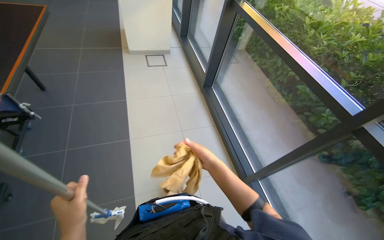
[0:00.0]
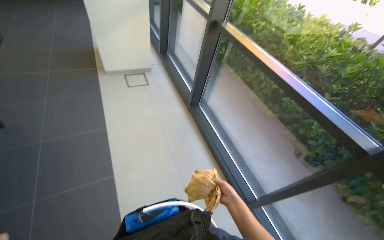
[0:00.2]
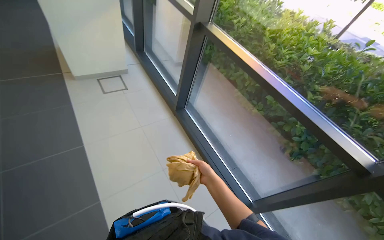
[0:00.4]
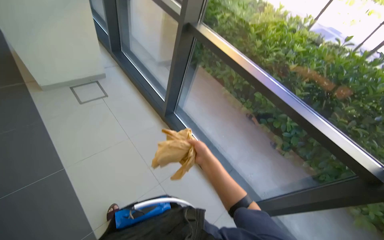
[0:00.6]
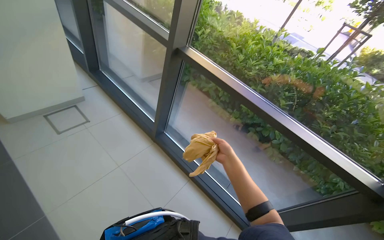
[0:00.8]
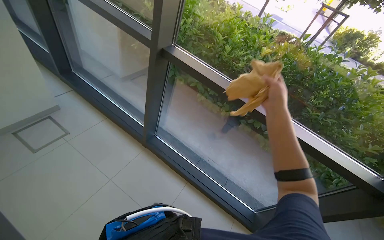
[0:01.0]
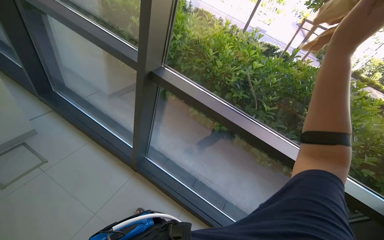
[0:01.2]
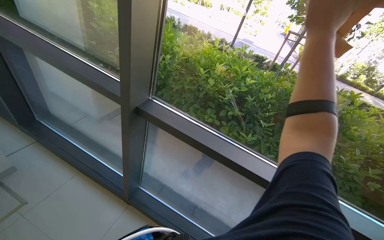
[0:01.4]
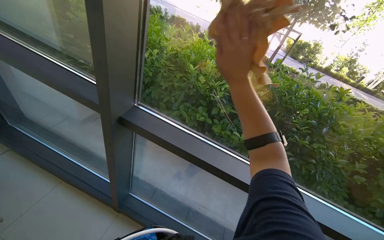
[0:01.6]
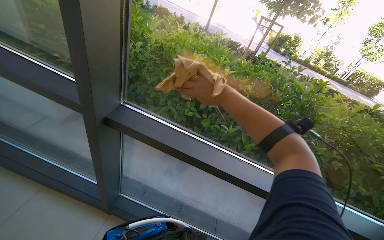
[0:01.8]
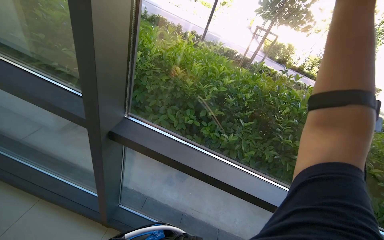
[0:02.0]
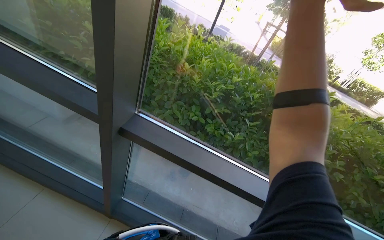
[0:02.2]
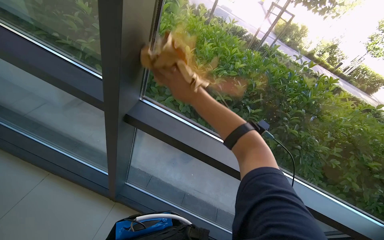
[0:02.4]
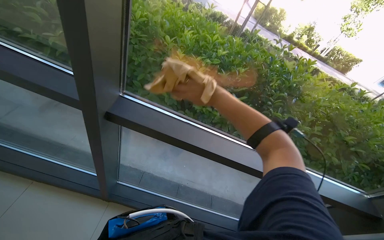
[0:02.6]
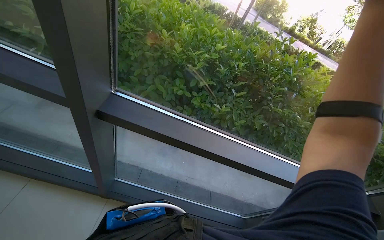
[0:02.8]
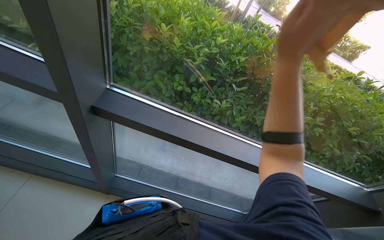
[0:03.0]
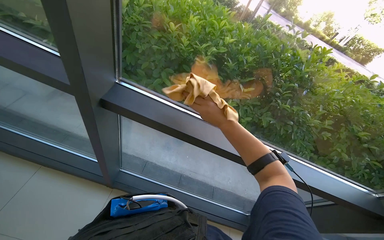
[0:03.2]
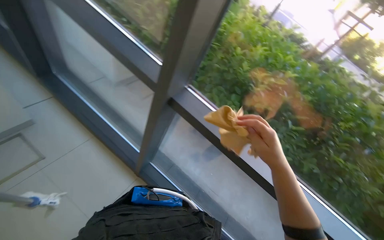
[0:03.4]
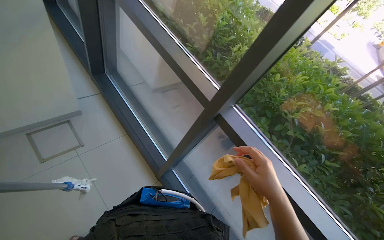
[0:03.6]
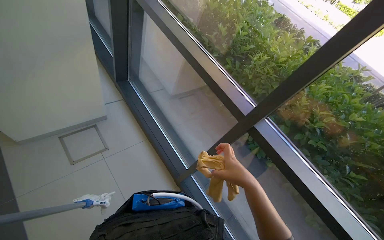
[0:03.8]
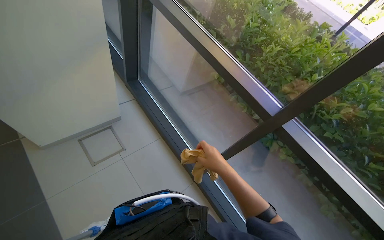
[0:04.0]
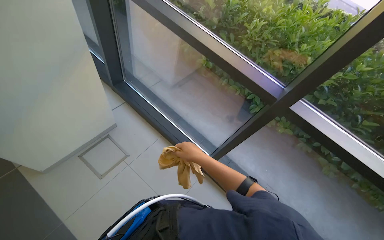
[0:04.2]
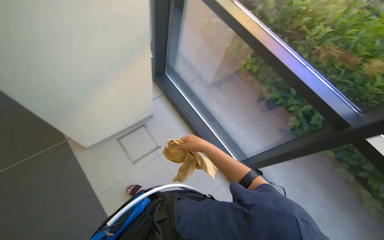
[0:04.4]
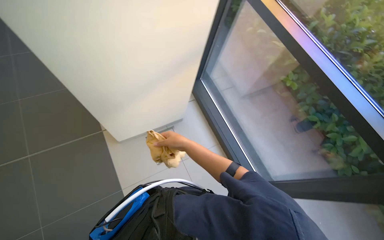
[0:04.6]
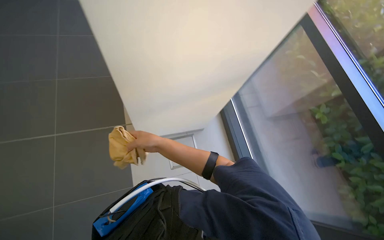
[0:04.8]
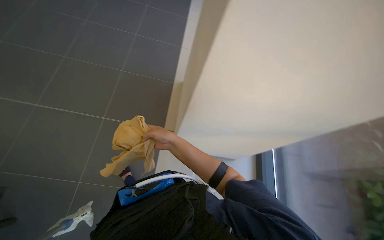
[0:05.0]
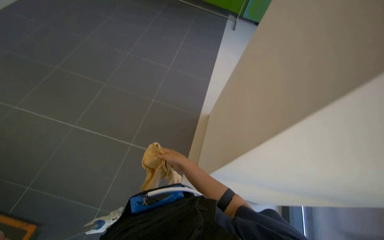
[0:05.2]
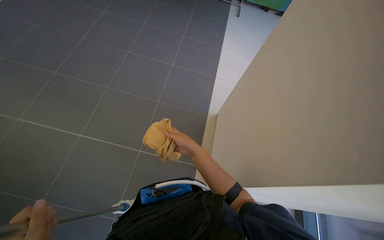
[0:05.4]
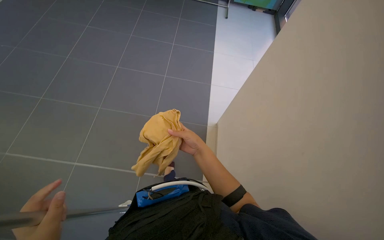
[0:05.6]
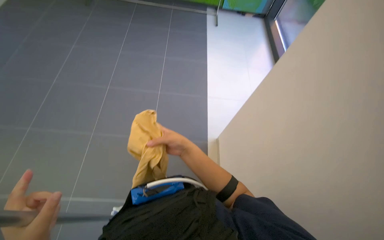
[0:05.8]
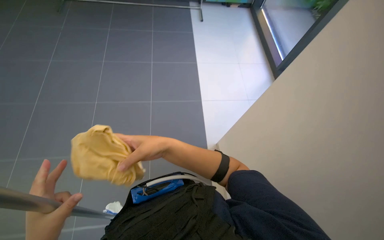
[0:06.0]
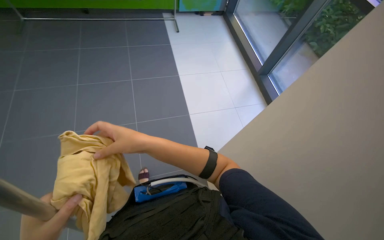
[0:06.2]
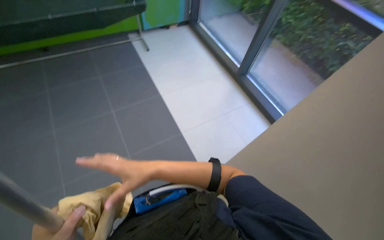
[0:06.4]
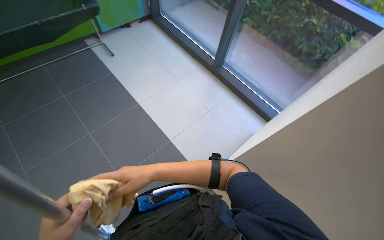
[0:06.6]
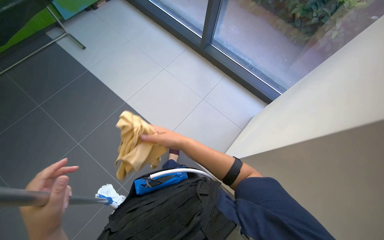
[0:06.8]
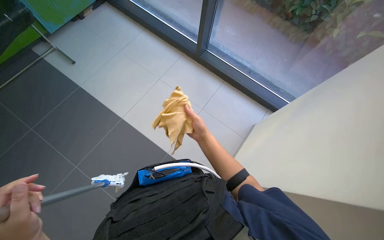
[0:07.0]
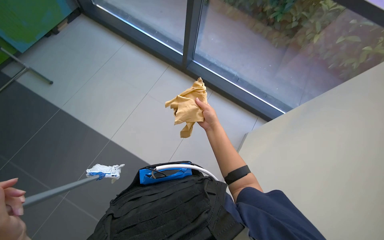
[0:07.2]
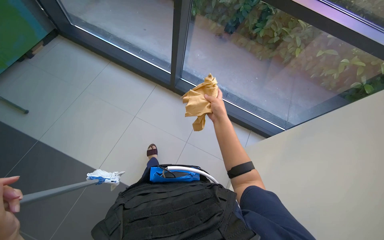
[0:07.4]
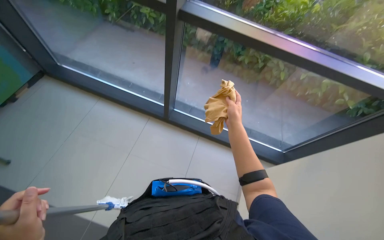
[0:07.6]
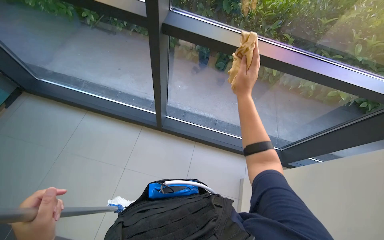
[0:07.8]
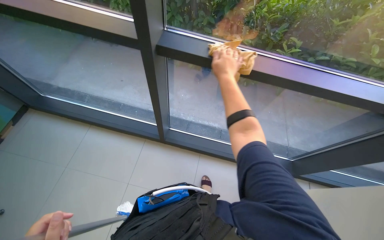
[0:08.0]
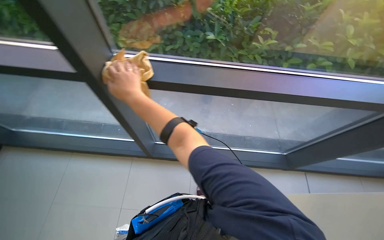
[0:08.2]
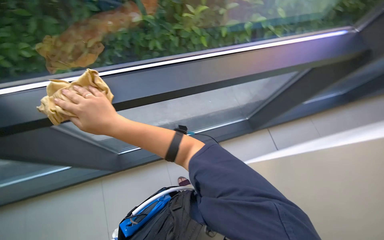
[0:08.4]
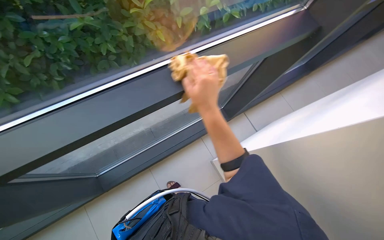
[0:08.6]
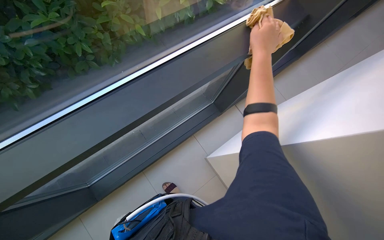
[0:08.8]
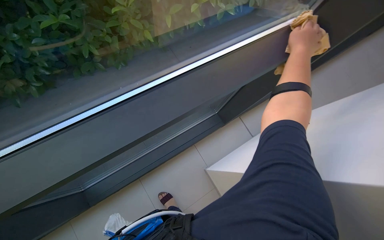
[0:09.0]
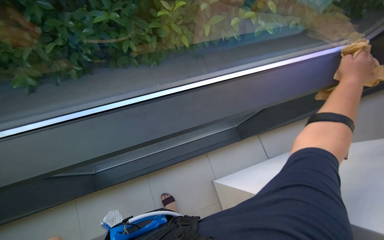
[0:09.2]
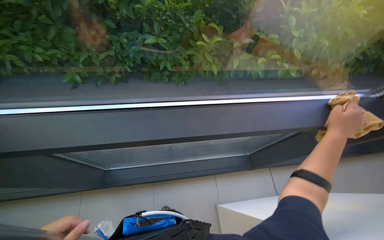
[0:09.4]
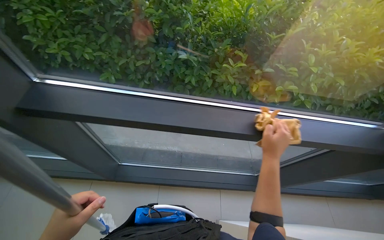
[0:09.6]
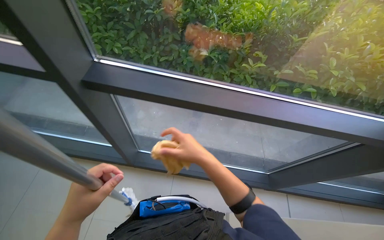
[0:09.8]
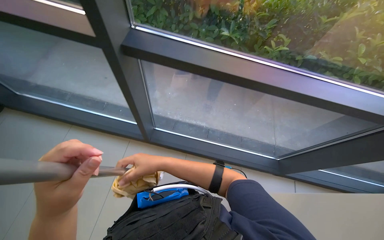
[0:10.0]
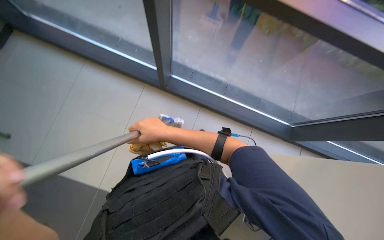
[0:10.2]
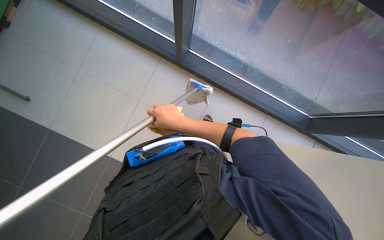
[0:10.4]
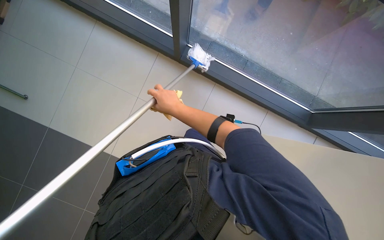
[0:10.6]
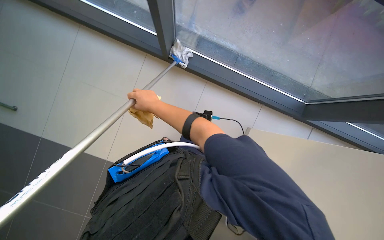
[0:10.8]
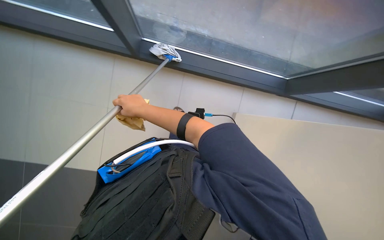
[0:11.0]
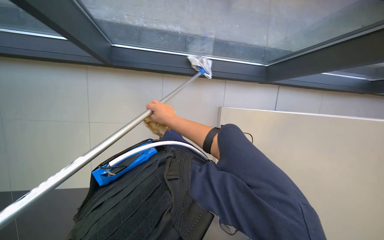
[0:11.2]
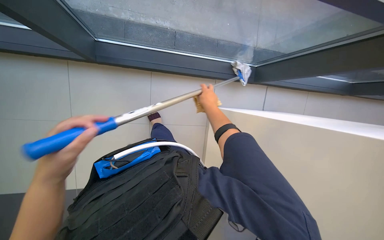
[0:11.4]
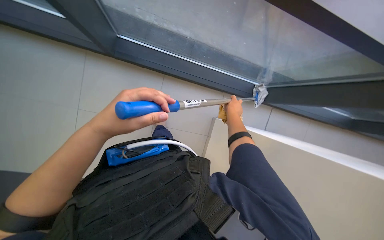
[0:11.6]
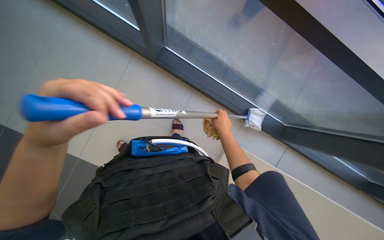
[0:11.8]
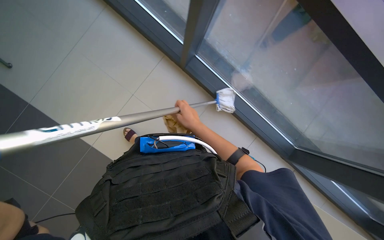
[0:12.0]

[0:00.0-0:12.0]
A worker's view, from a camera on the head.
Job: cleaning windows.
The whole recording: Cleaning large windows and frames. The worker cleans large windows and their frames using a long-handled mop and a cloth.
0:00.0 to 0:01.6: The camera is carried some 1 m. The wearer's head swings about 45 degrees to the right.
0:01.6 to 0:03.0: The wearer looks roughly 15 degrees further downward. The right hand reaches about 30 cm farther from the camera, then returns.
0:03.0 to 0:04.4: The head travels about 60 cm. The head rotates roughly 40 degrees to the left.
0:04.4 to 0:06.0: The head rotates roughly 30 degrees to the left.
0:06.0 to 0:07.6: The camera travels approximately 70 cm. The wearer looks roughly 35 degrees further to the right.
0:07.6 to 0:09.0: The head travels roughly 40 cm. The wearer looks some 40 degrees further to the right.
0:09.0 to 0:10.4: The head travels some 50 cm. The head rotates approximately 60 degrees to the left. The wearer looks roughly 15 degrees further downward.

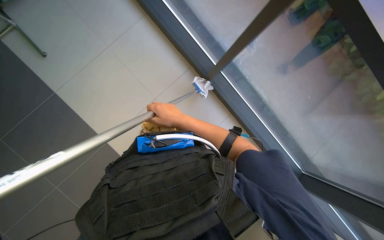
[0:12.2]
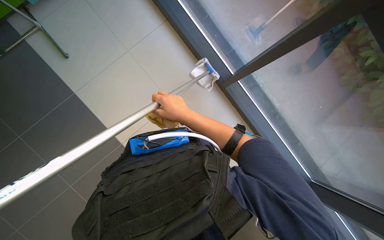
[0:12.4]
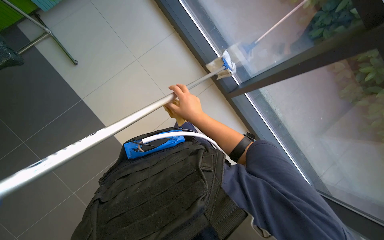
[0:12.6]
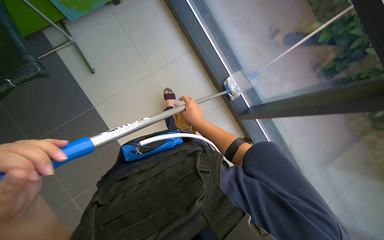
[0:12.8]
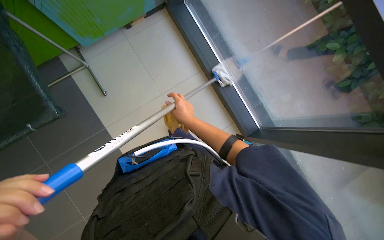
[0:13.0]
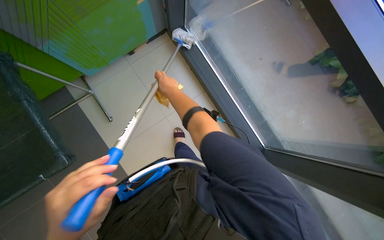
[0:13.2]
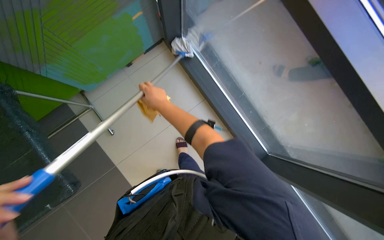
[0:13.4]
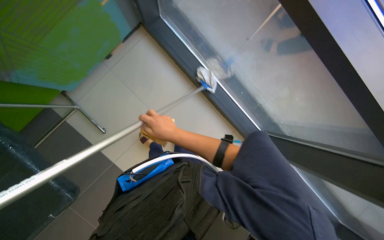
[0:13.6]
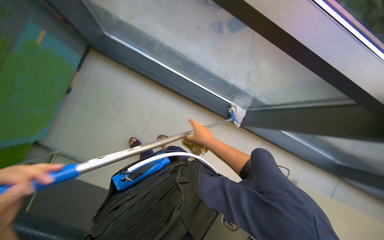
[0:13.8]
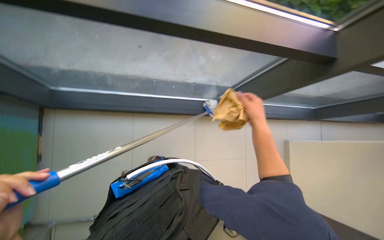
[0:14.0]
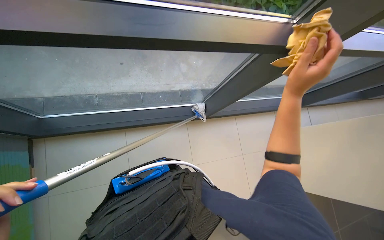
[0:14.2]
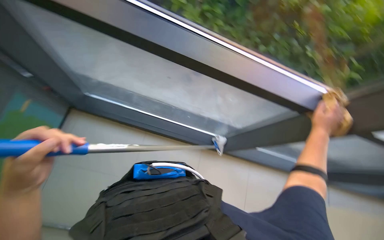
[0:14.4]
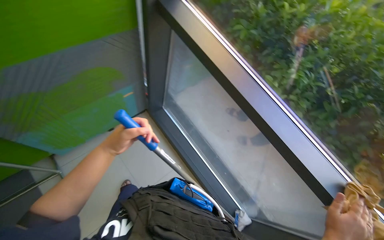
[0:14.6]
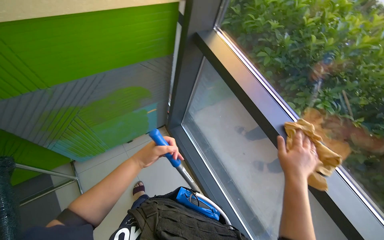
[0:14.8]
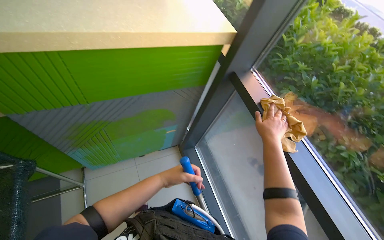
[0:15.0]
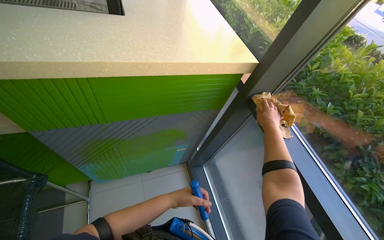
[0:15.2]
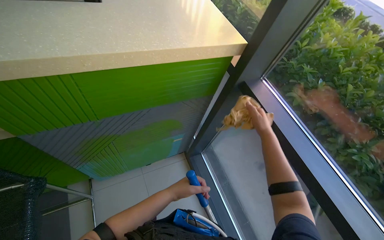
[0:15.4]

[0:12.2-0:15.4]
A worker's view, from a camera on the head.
Job: cleaning windows.
The whole recording: Cleaning large windows and frames. The worker cleans large windows and their frames using a long-handled mop and a cloth.
0:12.2 to 0:13.8: The view tips upward by some 15 degrees. The scene turns approximately 40 degrees counterclockwise in the picture.

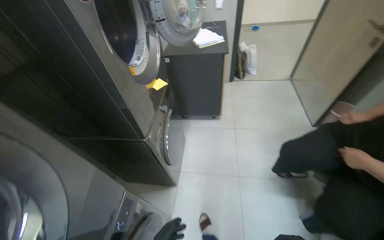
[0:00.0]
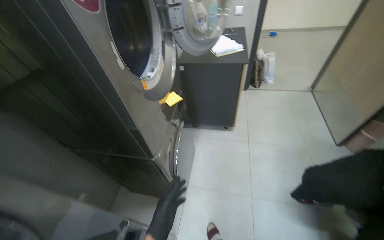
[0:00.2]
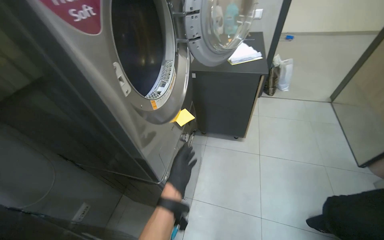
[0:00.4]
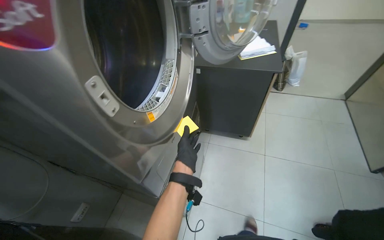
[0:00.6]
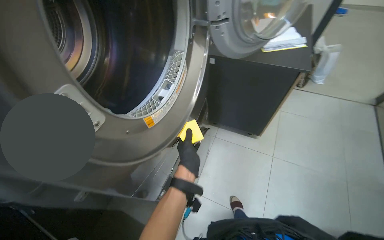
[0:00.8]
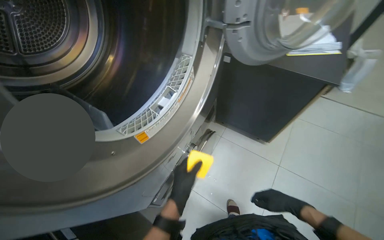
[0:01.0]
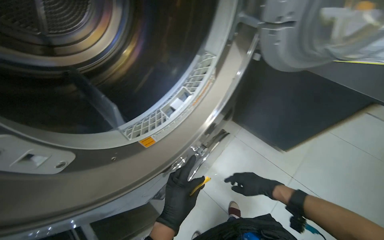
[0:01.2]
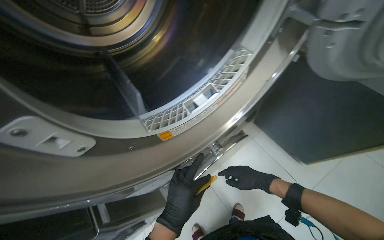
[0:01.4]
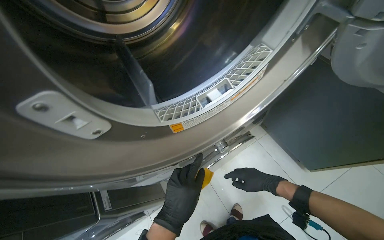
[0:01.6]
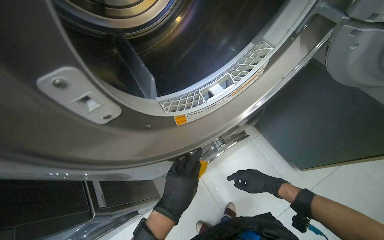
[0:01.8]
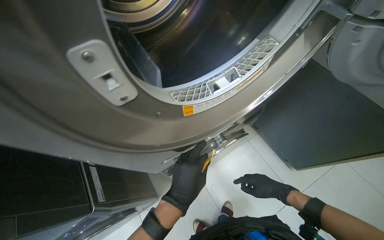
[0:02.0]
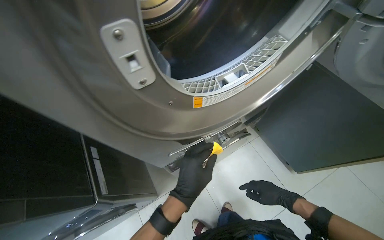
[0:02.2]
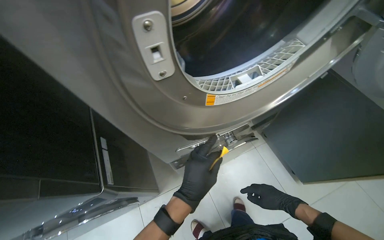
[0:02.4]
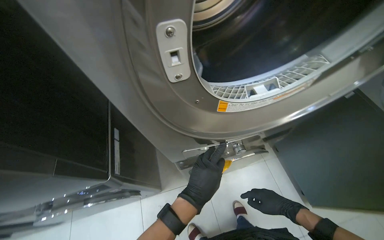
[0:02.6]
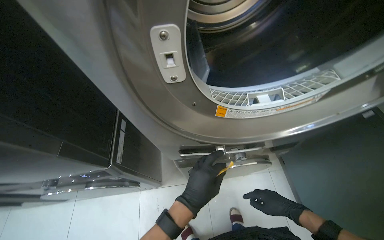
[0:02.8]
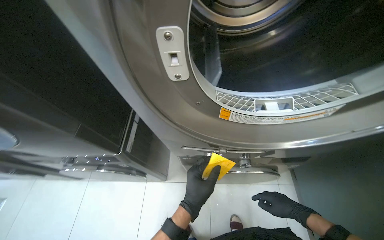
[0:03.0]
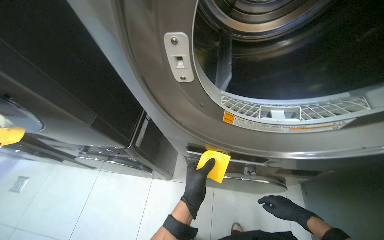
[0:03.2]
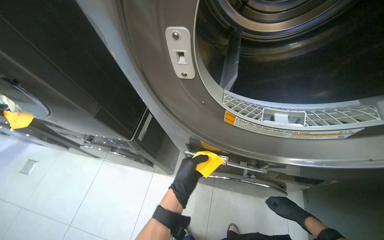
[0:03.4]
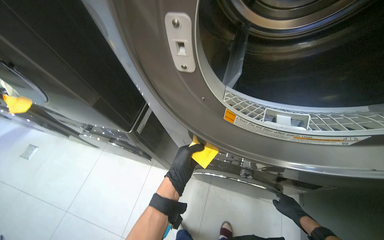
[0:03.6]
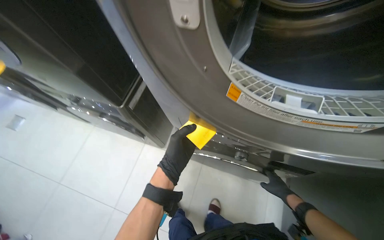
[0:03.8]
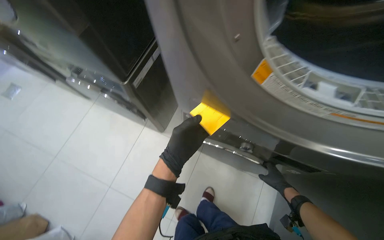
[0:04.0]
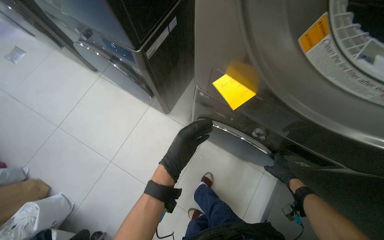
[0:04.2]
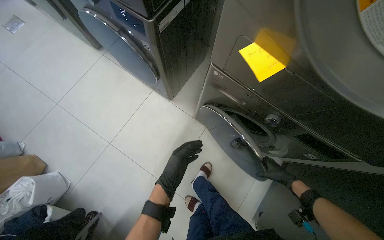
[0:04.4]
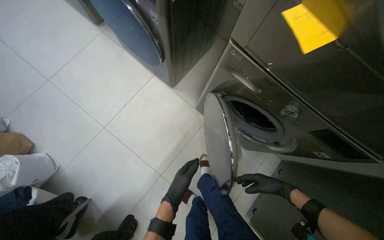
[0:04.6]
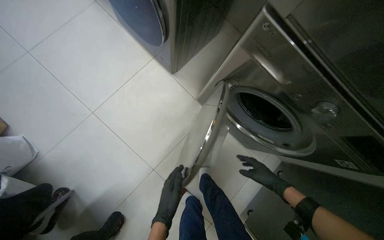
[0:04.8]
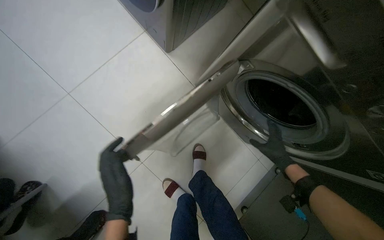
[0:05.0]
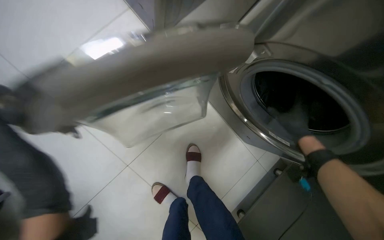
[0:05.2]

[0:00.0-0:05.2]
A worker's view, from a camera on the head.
Job: managing laundry.
The whole recording: Loading and setting laundry machines. The worker loads clothes into dryers, unloads clothes from washing machines, and sets the dryer programs.
0:00.0 to 0:01.8: The camera is carried roughly 60 cm. The head rotates roughly 50 degrees to the left. The camera pitches downward, by roughly 20 degrees.
0:01.8 to 0:03.4: The wearer looks about 45 degrees further to the left.
0:03.4 to 0:05.2: The head travels roughly 60 cm. The view tips downward by about 35 degrees. Everything in view rotates roughly 35 degrees clockwise.
